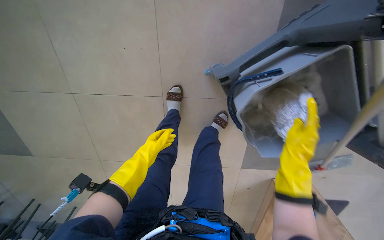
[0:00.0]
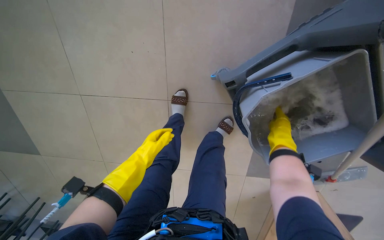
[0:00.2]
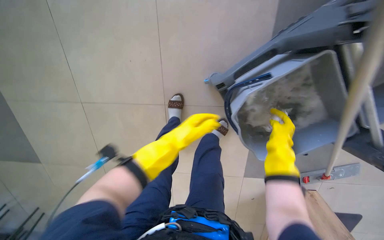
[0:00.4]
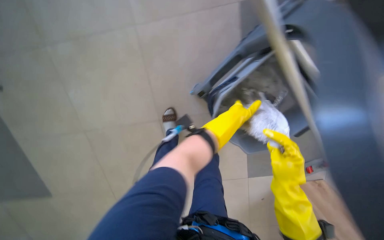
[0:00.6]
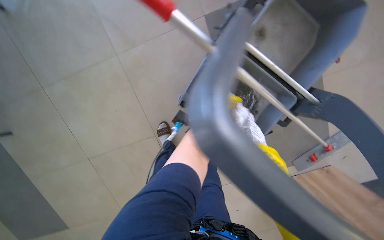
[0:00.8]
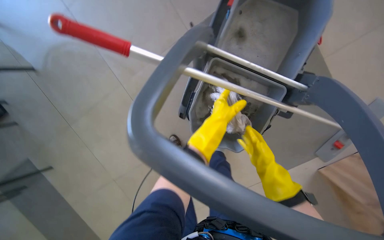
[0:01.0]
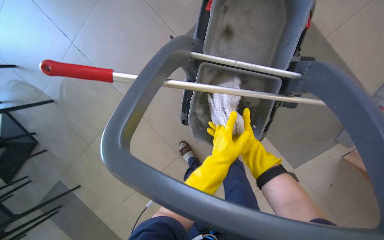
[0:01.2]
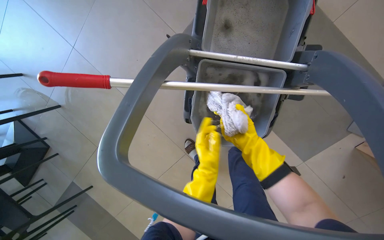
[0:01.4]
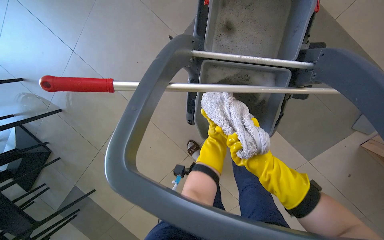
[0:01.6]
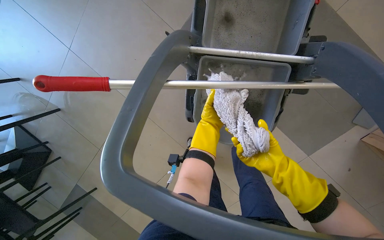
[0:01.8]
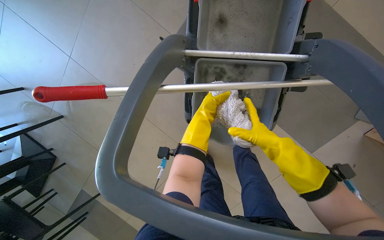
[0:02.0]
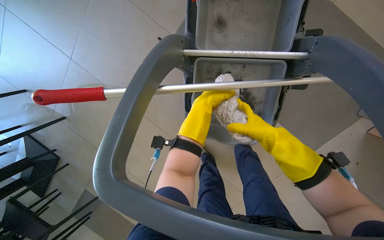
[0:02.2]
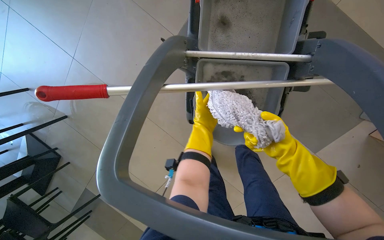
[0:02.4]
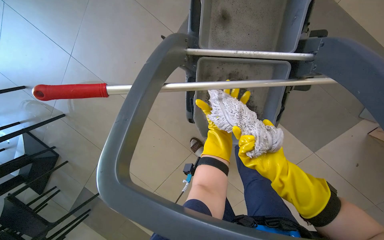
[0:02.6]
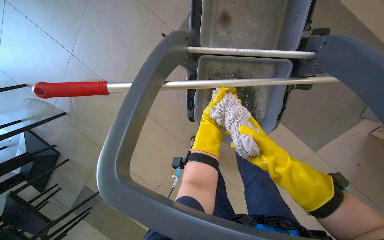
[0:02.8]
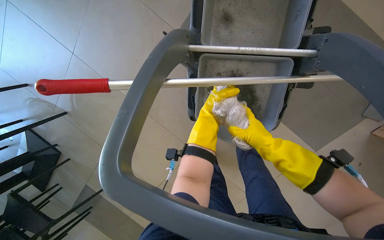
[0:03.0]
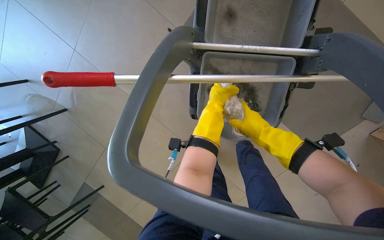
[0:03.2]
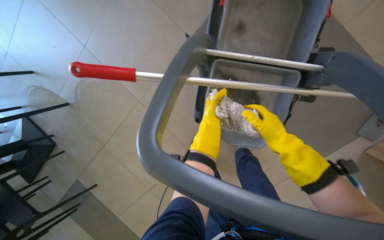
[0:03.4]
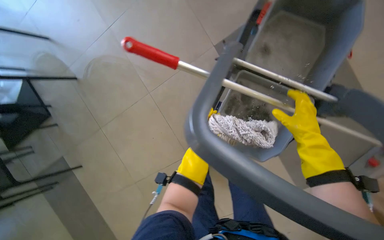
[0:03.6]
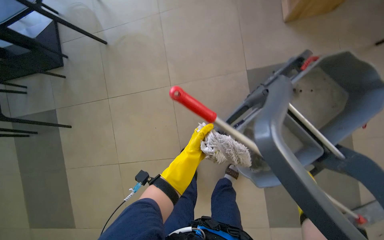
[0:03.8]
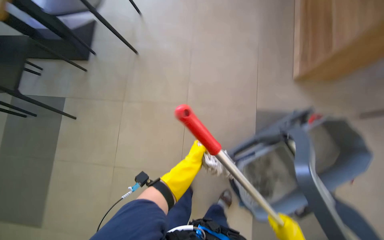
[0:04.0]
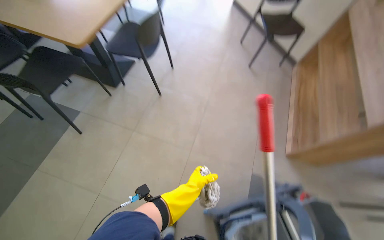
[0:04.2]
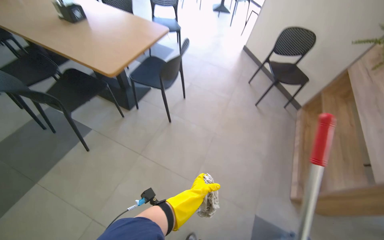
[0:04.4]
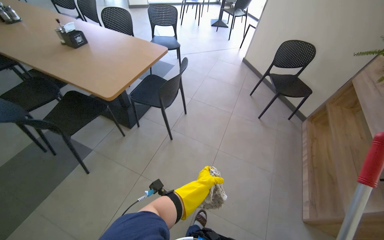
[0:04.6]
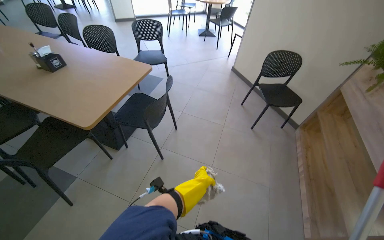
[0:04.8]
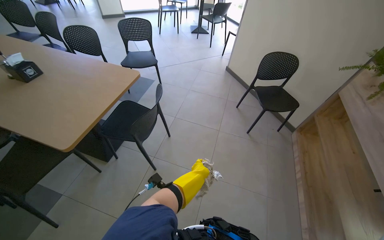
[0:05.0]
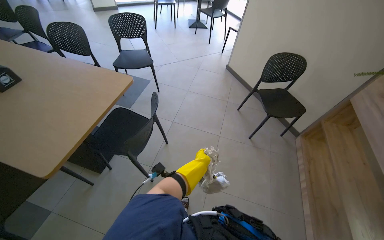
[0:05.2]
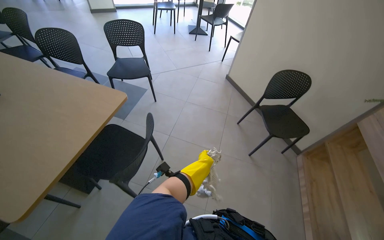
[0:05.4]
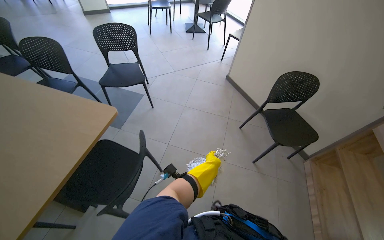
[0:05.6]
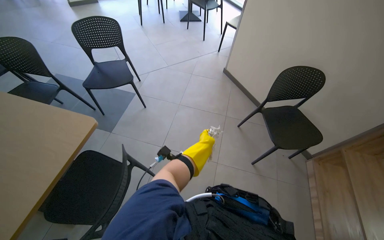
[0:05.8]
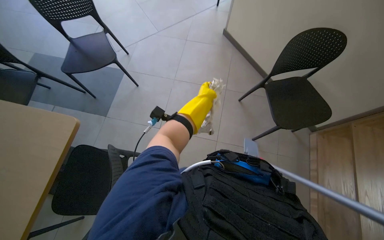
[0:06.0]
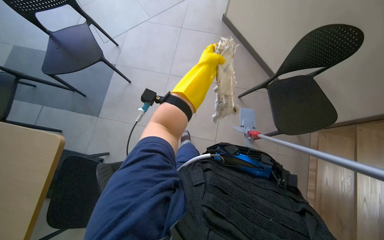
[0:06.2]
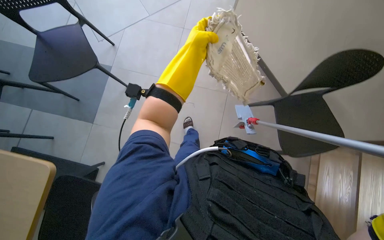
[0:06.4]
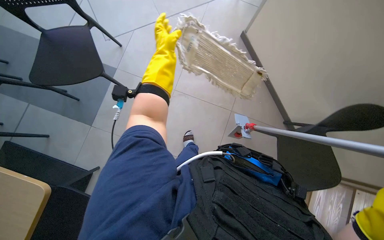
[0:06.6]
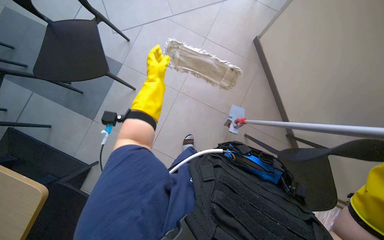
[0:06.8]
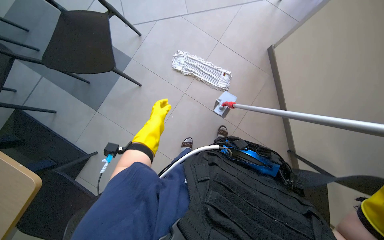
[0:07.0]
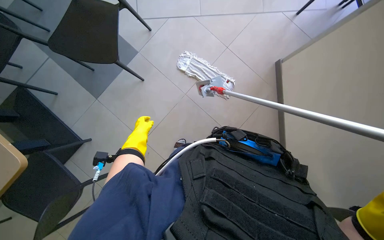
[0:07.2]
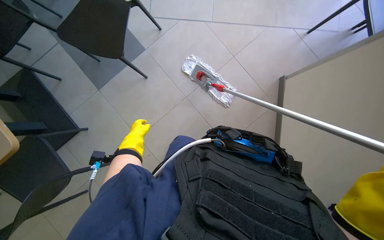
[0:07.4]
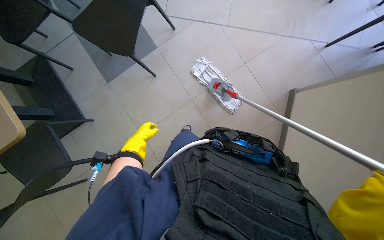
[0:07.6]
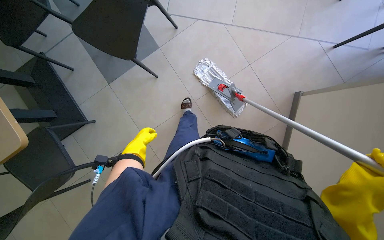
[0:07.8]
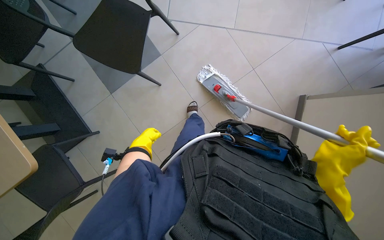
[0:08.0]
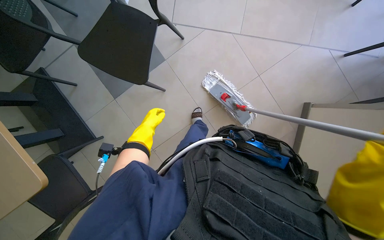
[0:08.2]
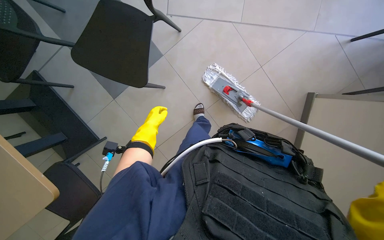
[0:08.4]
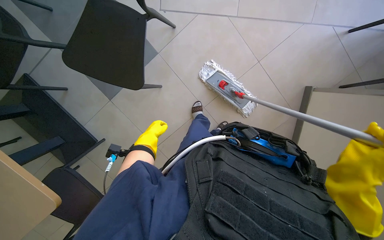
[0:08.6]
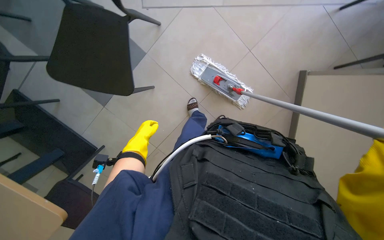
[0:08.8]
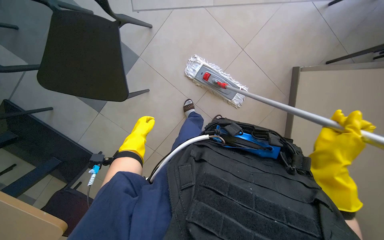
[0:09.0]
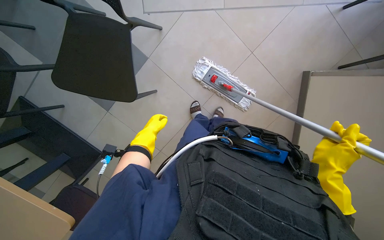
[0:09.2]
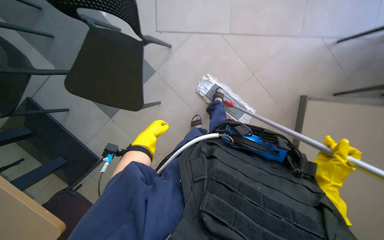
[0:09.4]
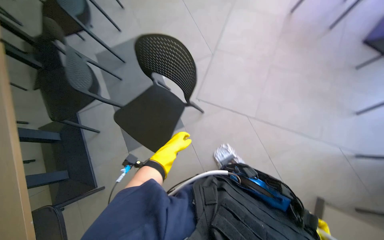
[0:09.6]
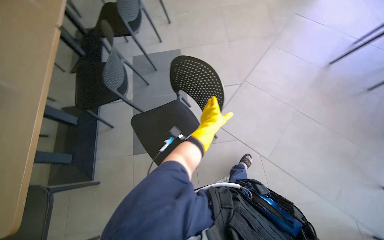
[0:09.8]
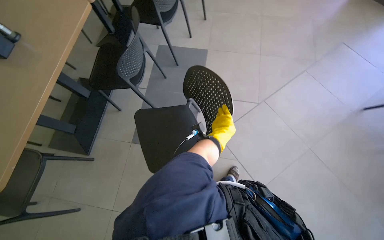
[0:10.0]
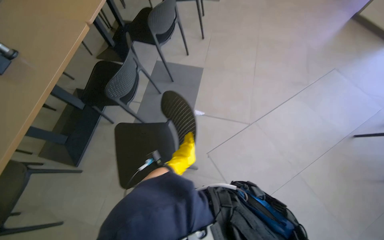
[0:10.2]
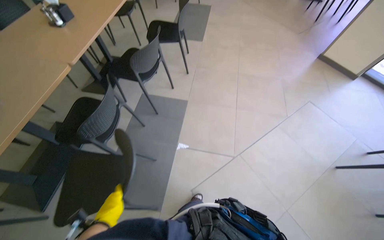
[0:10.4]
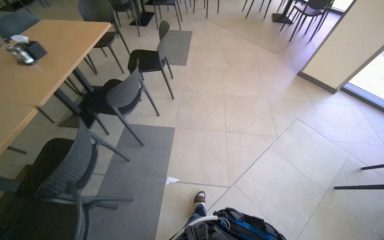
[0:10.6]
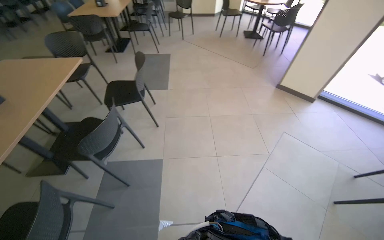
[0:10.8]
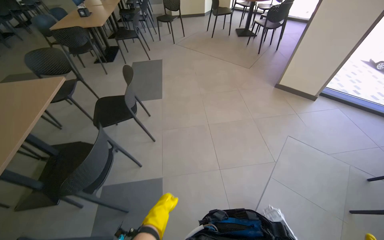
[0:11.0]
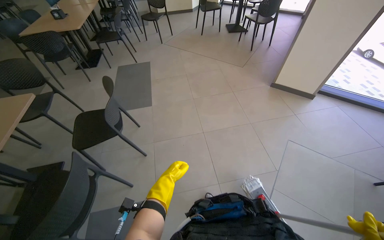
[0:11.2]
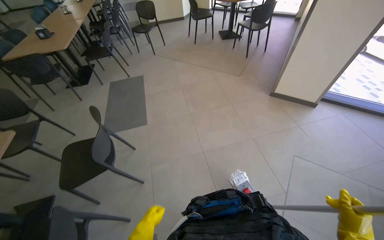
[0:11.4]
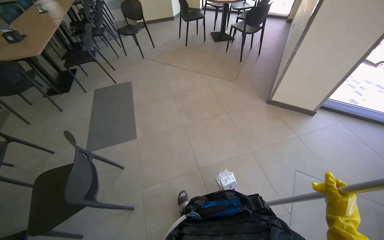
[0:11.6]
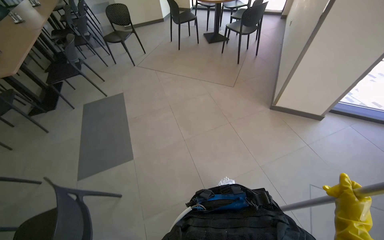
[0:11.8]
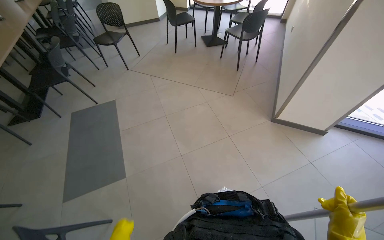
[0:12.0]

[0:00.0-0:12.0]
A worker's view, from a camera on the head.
Job: mopping floor.
The whole recording: Mopping cafeteria floor. The worker mops the cafeteria floor, moving chairs to clear the area.
0.0 to 1.6 s: The camera is aimed approximately 20 degrees further to the left. The camera pitches upward, by roughly 20 degrees. The scene turns approximately 45 degrees counterclockwise in the picture.
1.6 to 3.0 s: The right hand moves up and down the picture over about 10 cm, changing direction 2 times; the left hand moves nearer and farther over some 15 cm, changing direction 2 times.
3.0 to 4.4 s: The camera travels approximately 50 cm. The view tips upward by some 30 degrees. Everything in view rotates roughly 60 degrees clockwise.
7.6 to 9.0 s: The left hand goes nearer and farther, some 10 cm each way, reversing 2 times.
9.0 to 10.4 s: The camera is carried about 40 cm. The head rotates about 65 degrees to the left. The wearer looks some 45 degrees further upward.
10.4 to 12.0 s: The camera travels roughly 1.5 m. The wearer's head swings about 35 degrees to the right.

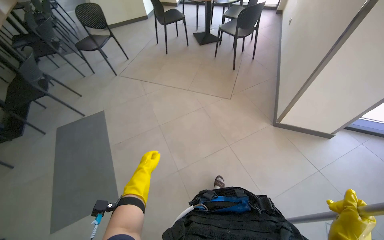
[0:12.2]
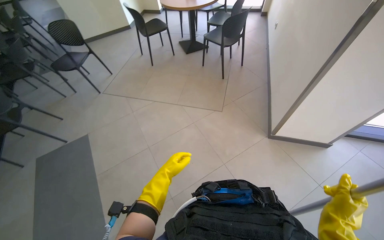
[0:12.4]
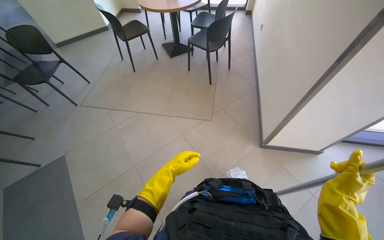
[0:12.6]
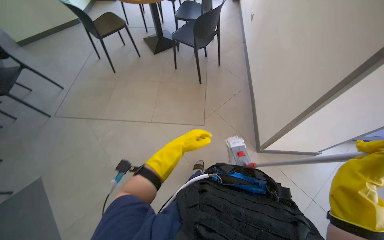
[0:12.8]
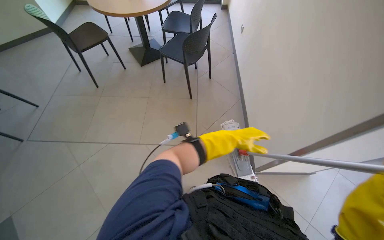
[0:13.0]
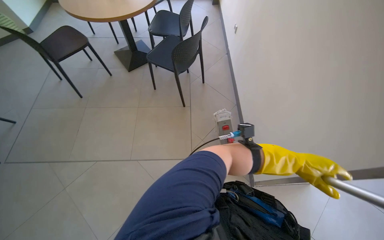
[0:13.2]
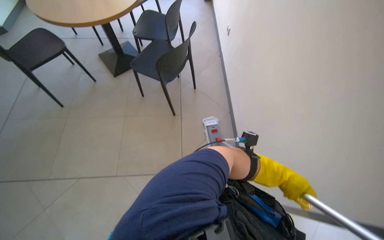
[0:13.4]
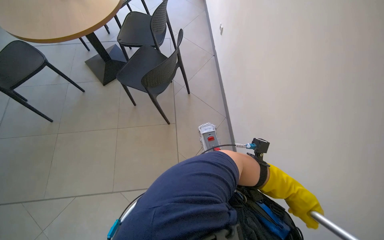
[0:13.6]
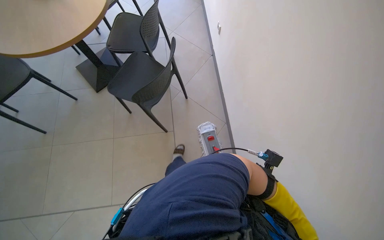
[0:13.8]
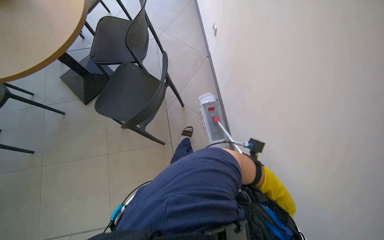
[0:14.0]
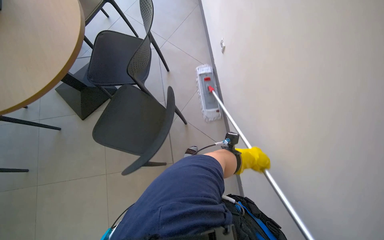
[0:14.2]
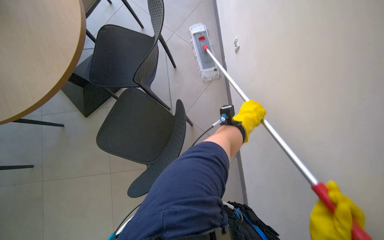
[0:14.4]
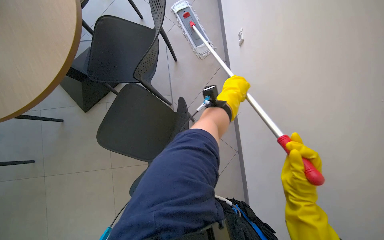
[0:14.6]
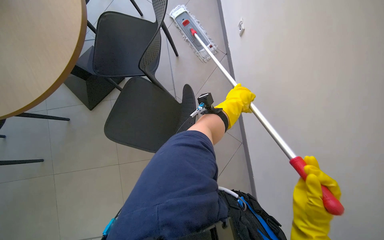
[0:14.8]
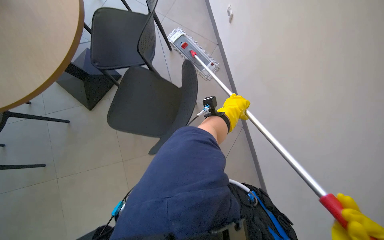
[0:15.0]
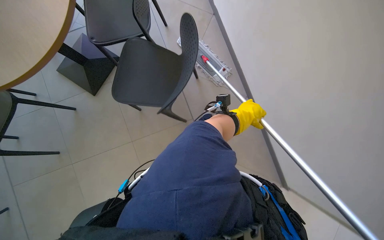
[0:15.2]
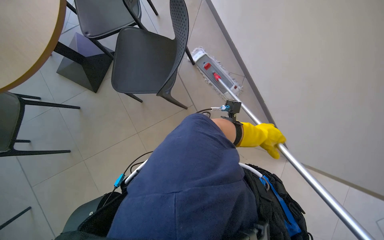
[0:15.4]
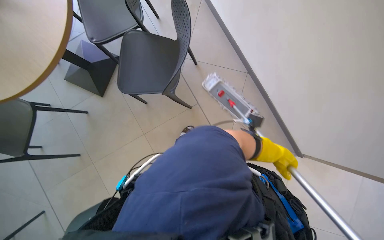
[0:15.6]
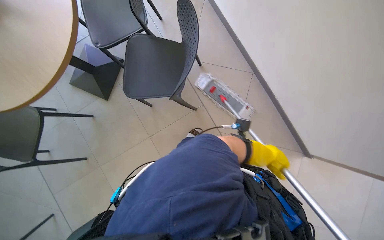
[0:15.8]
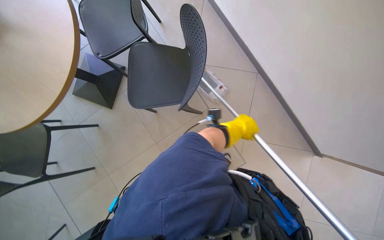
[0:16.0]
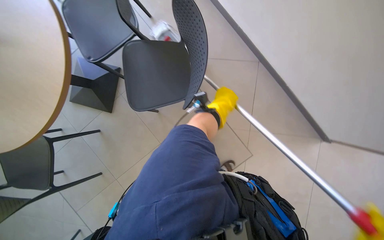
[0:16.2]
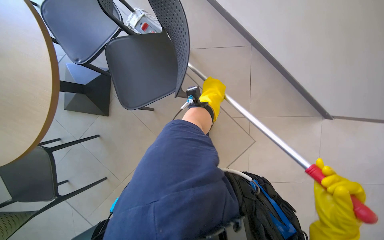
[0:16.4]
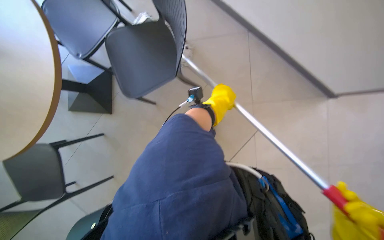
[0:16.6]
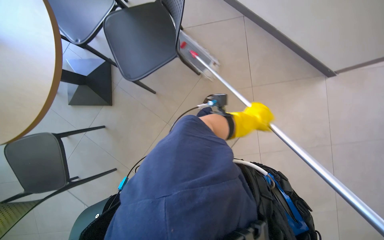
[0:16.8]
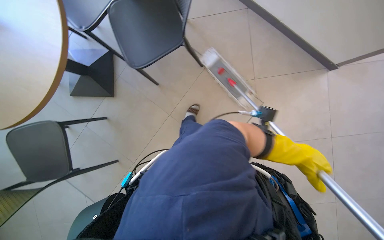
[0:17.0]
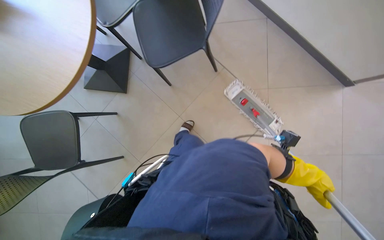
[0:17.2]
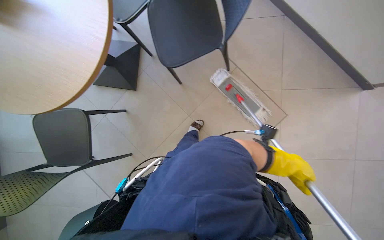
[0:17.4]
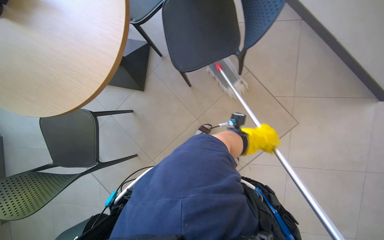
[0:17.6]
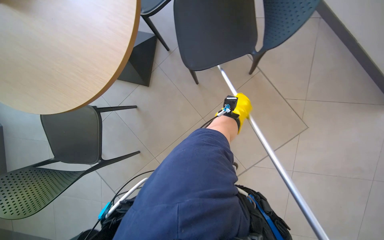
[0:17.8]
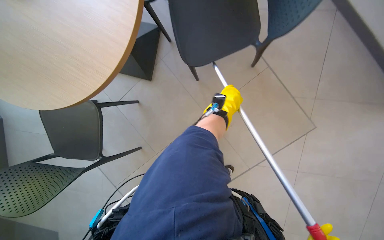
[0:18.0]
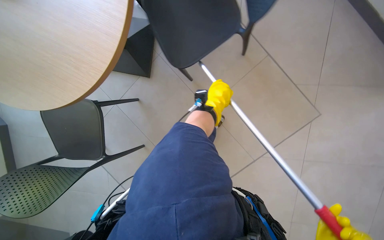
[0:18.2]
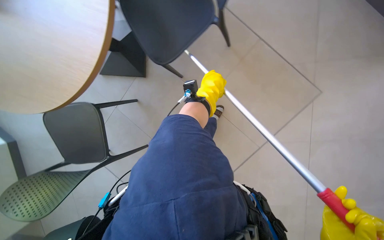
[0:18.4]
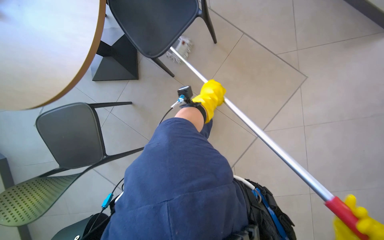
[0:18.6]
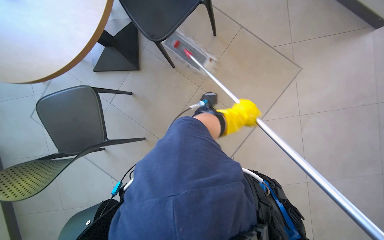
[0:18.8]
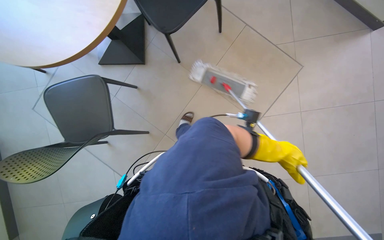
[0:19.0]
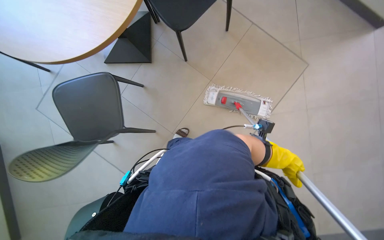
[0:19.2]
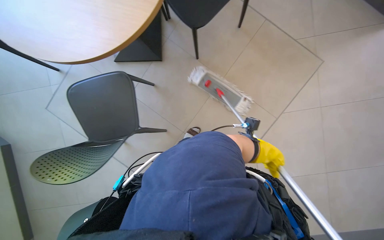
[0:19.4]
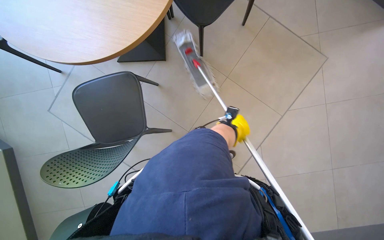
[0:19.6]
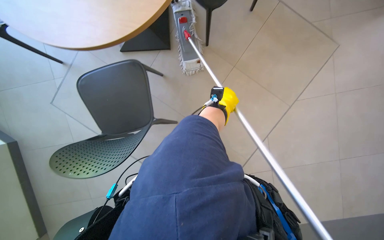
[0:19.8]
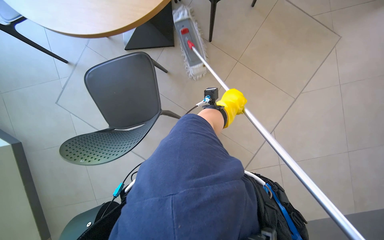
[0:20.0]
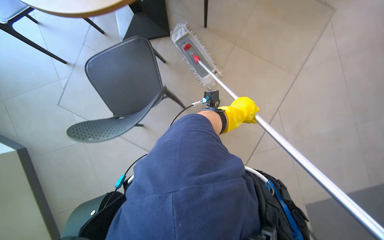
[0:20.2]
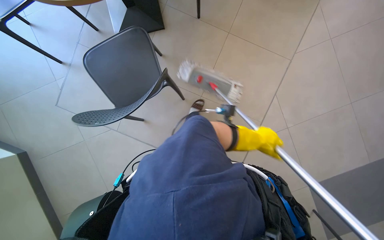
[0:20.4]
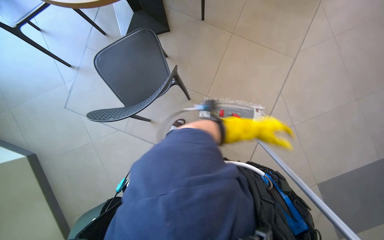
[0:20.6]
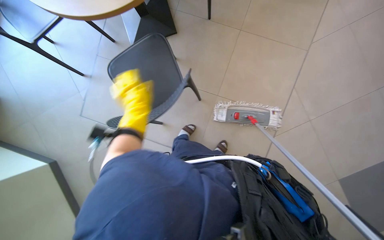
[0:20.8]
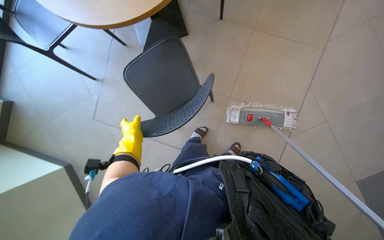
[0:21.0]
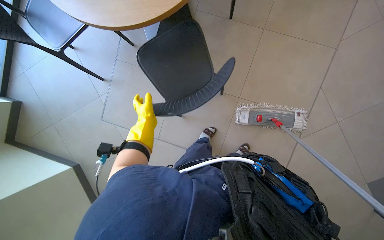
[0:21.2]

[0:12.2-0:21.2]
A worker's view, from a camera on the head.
Job: mopping floor.
The whole recording: Mopping cafeteria floor. The worker mops the cafeteria floor, moving chairs to clear the area.
12.2 to 13.8 s: The wearer moves some 1.5 m. The head turns to the right by some 30 degrees.
13.8 to 15.2 s: The left hand heads up the picture and to the left, covering roughly 60 cm.
16.6 to 18.2 s: The left hand moves roughly 25 cm to the right and comes back.
18.2 to 19.8 s: The left hand goes to the right and returns, roughly 20 cm each way.
